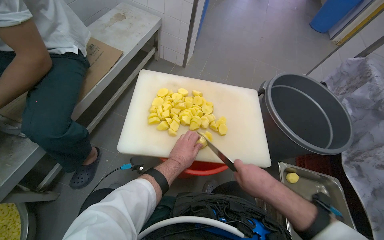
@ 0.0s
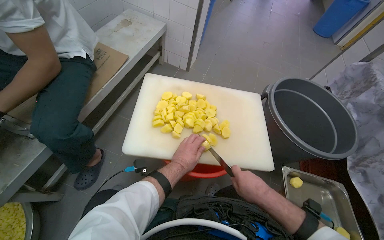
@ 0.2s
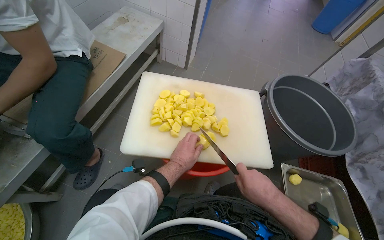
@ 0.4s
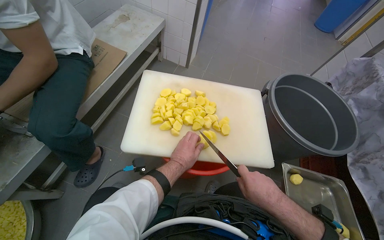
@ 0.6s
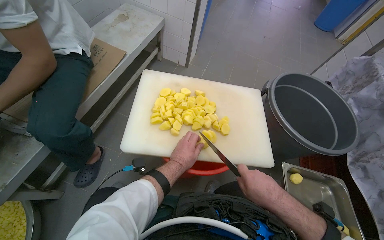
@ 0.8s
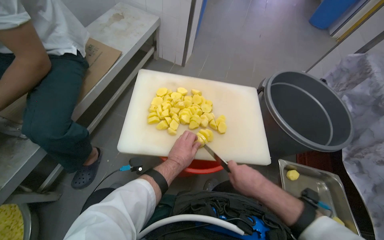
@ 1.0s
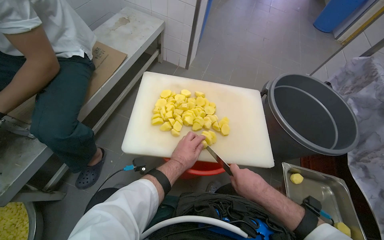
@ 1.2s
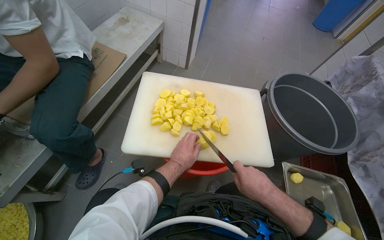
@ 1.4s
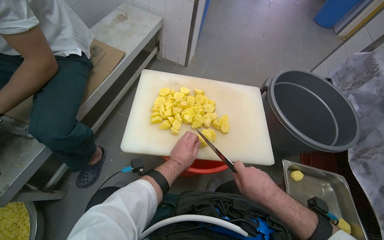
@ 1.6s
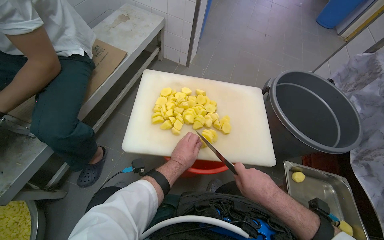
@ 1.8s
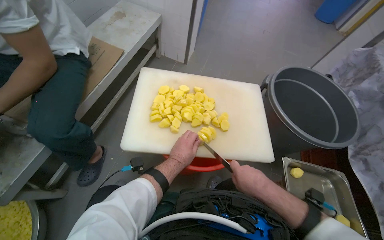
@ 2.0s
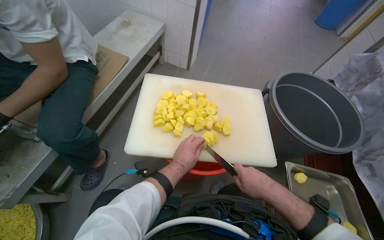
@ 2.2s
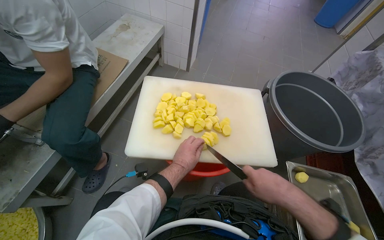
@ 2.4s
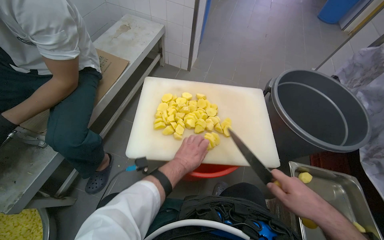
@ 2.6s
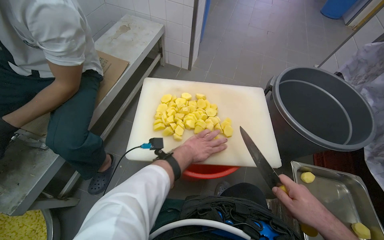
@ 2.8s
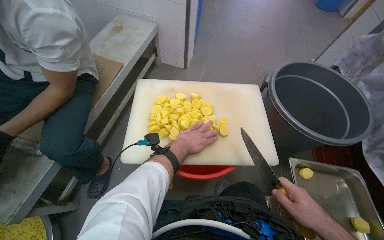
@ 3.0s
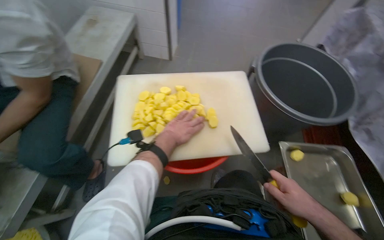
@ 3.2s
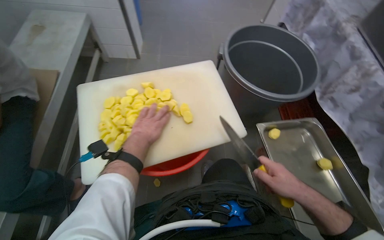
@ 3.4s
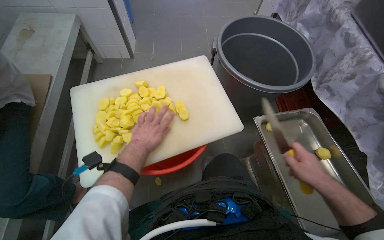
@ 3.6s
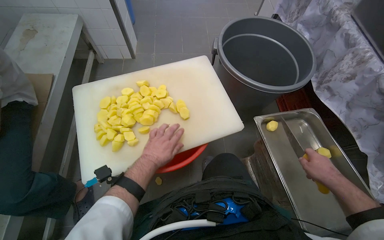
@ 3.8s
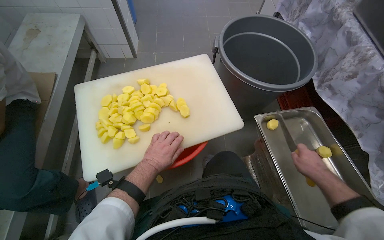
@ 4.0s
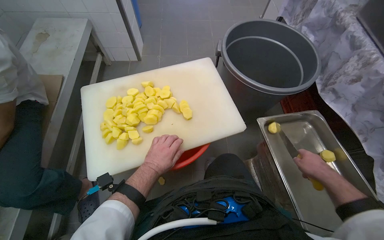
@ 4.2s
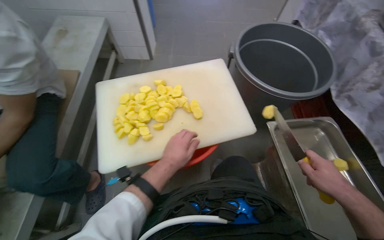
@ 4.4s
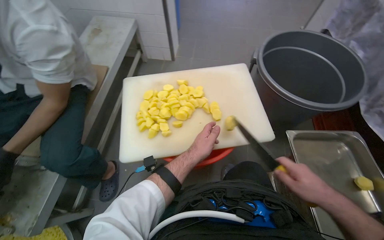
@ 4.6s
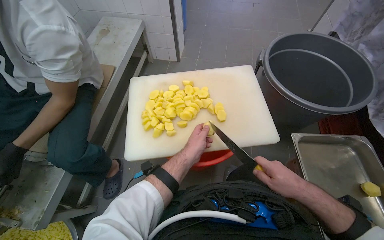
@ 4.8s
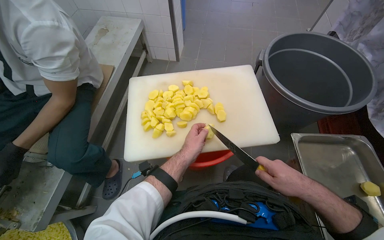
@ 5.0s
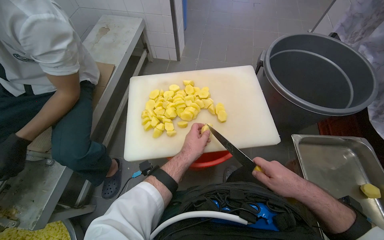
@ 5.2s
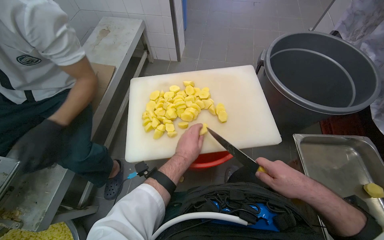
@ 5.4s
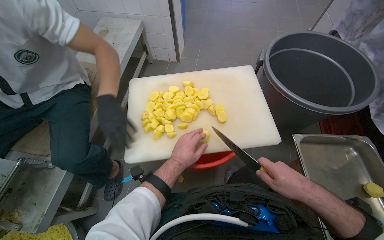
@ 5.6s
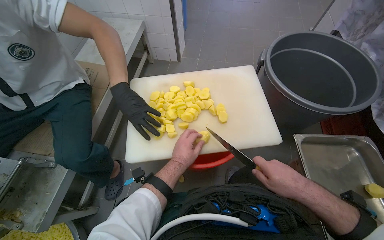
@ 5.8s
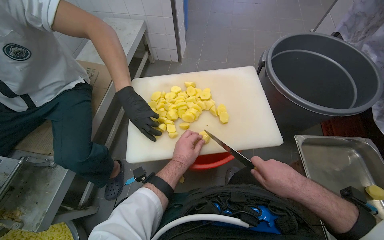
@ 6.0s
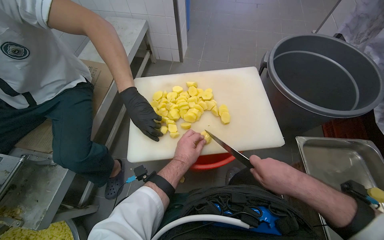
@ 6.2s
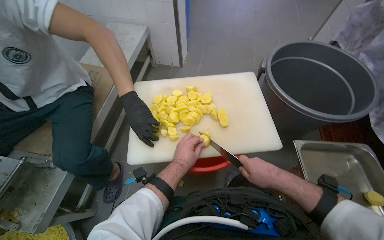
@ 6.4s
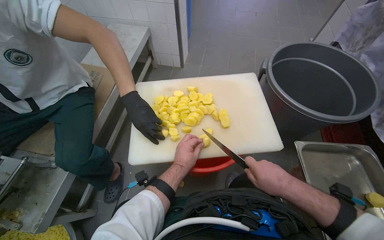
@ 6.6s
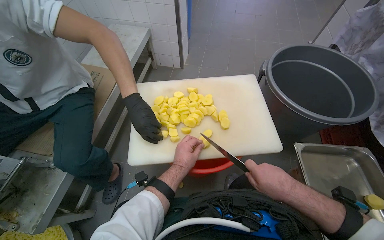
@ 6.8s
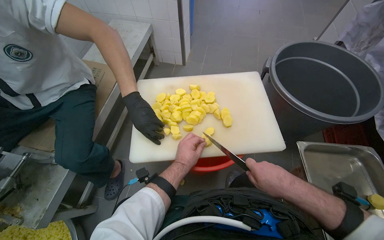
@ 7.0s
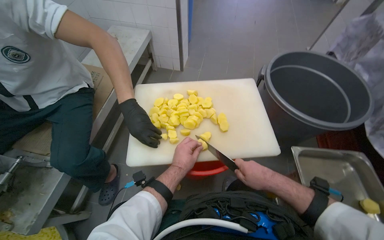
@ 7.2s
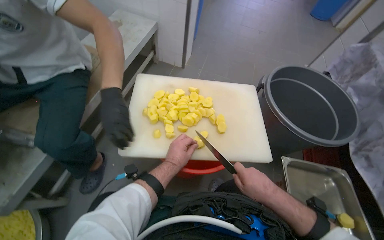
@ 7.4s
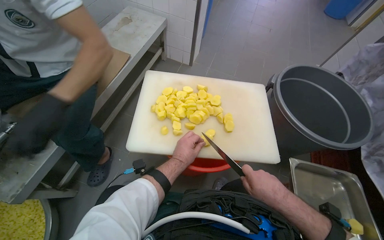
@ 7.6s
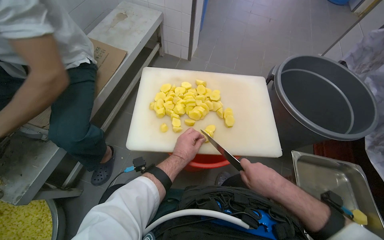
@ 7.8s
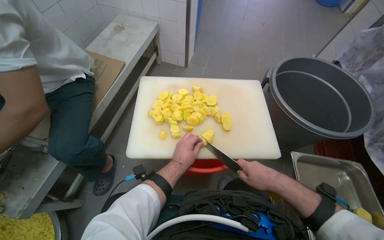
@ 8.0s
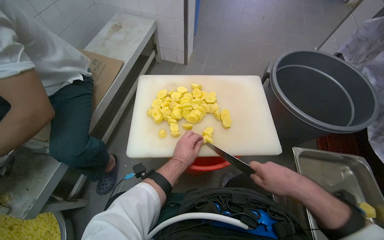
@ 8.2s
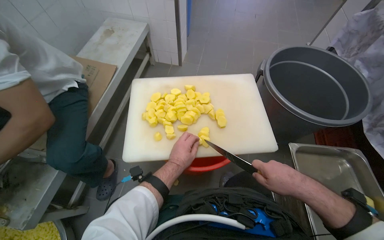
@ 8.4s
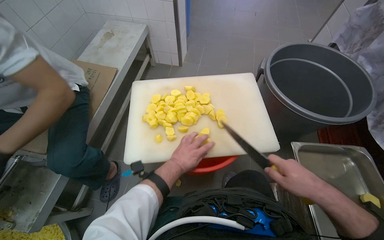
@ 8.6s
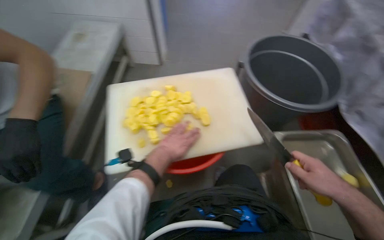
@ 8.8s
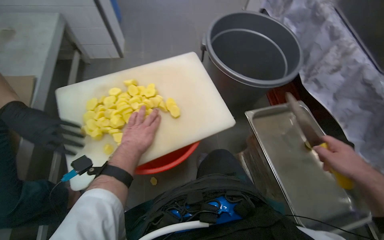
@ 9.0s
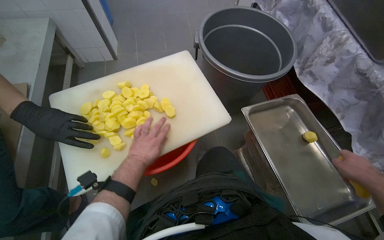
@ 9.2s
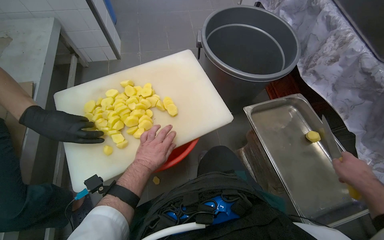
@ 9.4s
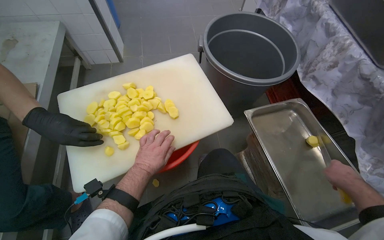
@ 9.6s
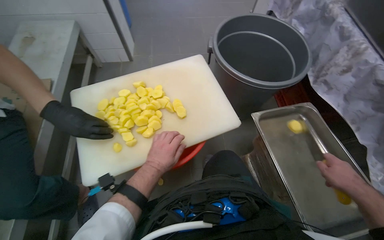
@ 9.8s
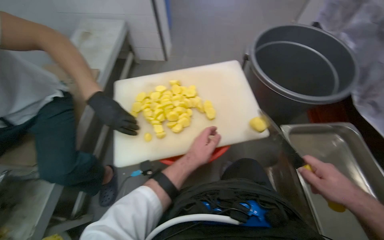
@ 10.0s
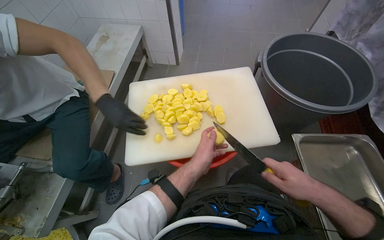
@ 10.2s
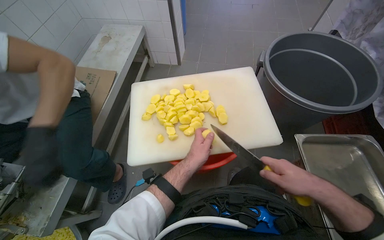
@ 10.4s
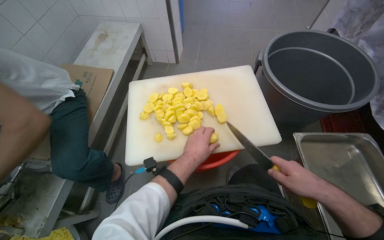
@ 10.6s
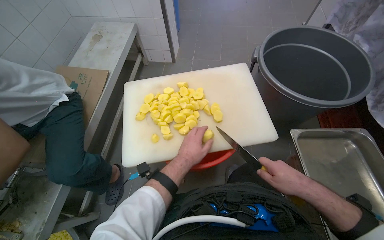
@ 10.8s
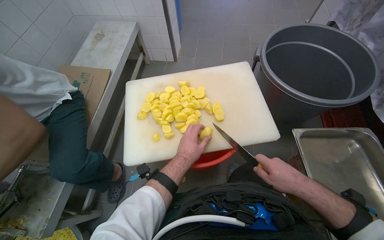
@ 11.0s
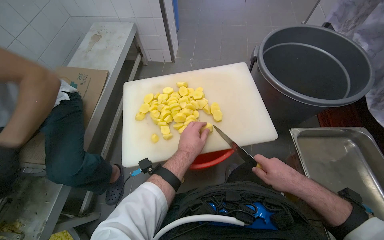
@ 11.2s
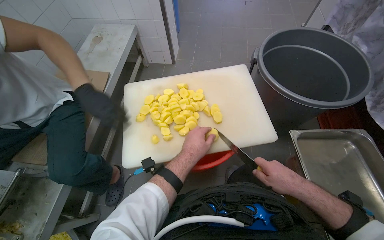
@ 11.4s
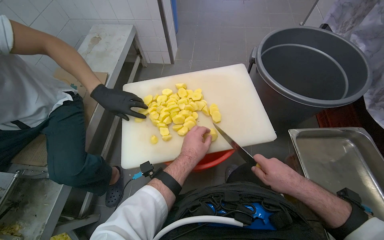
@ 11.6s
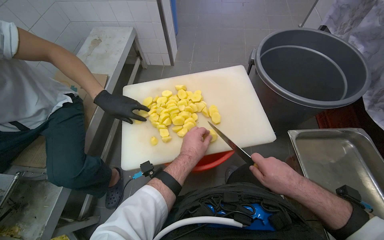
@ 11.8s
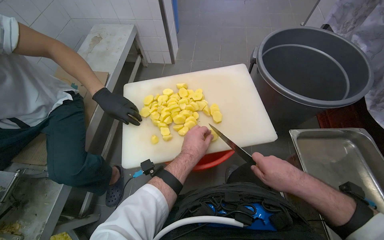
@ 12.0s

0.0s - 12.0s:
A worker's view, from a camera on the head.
Job: preparing food.
The whole recording: Slicing potatoes on cutting board. The worker slices potatoes into smaller pieces on a white cutting board.
0.0s - 1.6s: The hands stay close to where they were, moving slightly.
1.6s - 3.0s: The left hand moves up the picture, about 10 cm. The right hand shifts about 10 cm to the right.
3.0s - 4.4s: The right hand is displaced to the right by about 10 cm.
4.4s - 6.0s: The right hand travels to the left by roughly 20 cm.
6.0s - 7.6s: The hands work in one place, with small movements.
7.6s - 9.0s: The wearer's head swings about 30 degrees to the right. The left hand is displaced up the picture by roughly 10 cm. The right hand moves to the right, roughly 30 cm.
9.0s - 10.4s: The wearer looks about 20 degrees further to the left. The right hand goes some 25 cm to the left.
10.4s - 12.0s: The hands work in one place, with small movements.

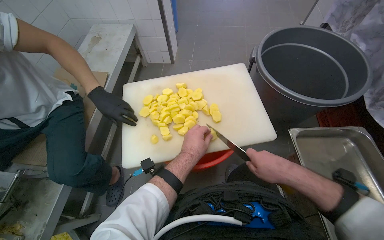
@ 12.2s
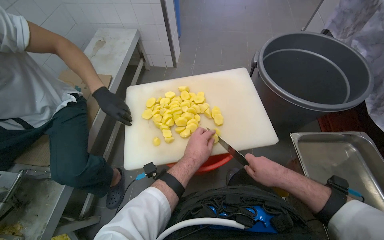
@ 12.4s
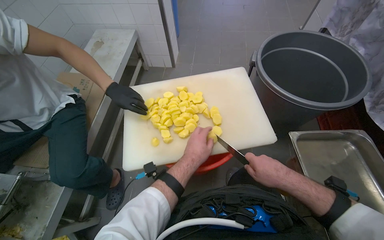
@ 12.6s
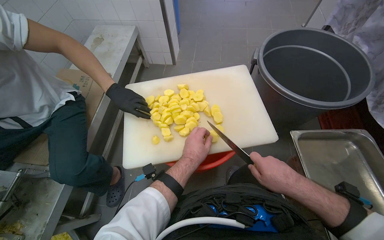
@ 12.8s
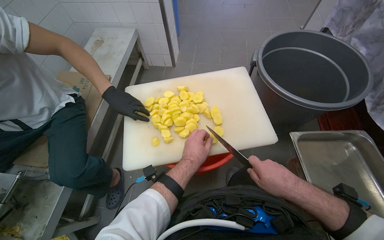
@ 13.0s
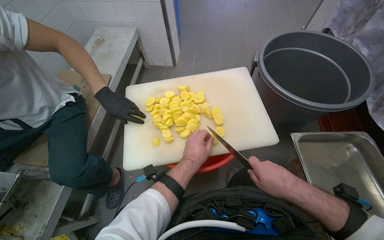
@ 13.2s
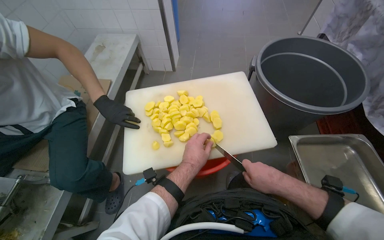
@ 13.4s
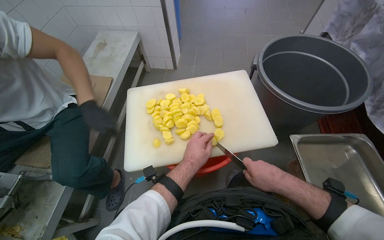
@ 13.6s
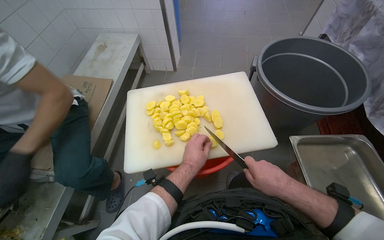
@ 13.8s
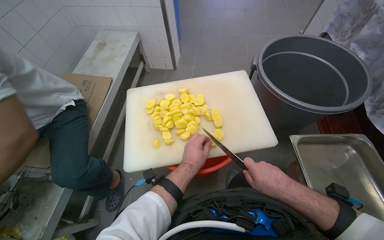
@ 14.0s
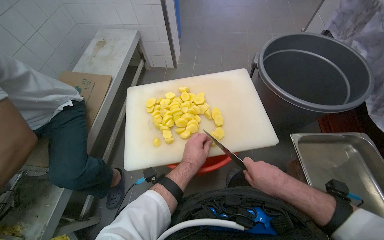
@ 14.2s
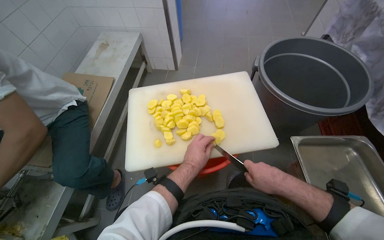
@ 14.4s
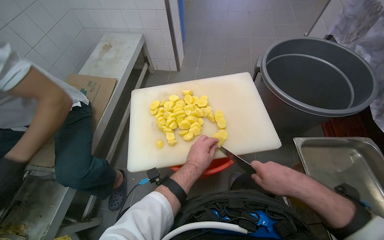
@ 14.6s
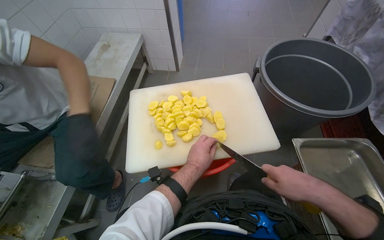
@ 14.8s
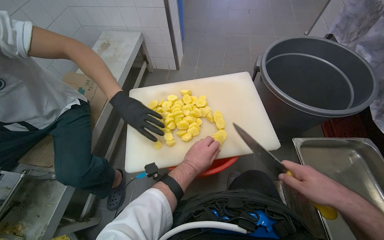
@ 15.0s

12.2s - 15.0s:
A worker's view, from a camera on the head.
Job: preparing food.
The whole recording: Slicing potatoes on cutting board. The worker slices potatoes into smaller pieces on a white cutting board.
12.2s - 13.6s: The hands are busy where they are.
13.6s - 15.0s: The right hand moves to the right, some 10 cm.

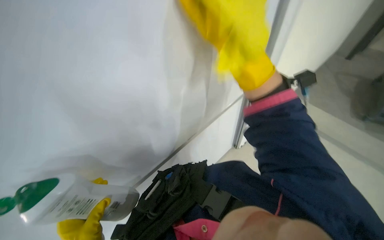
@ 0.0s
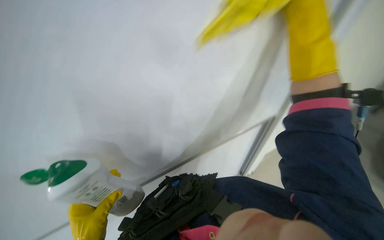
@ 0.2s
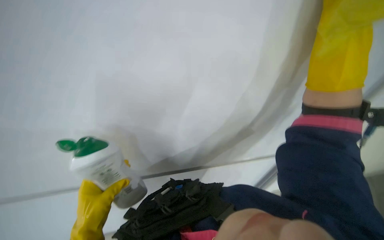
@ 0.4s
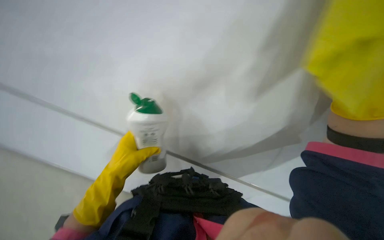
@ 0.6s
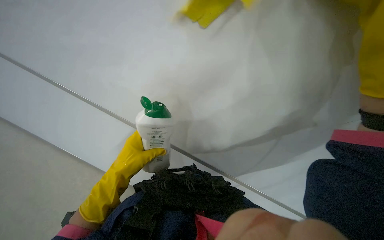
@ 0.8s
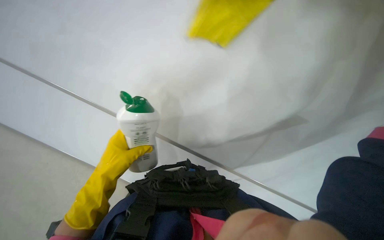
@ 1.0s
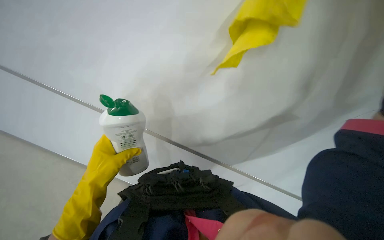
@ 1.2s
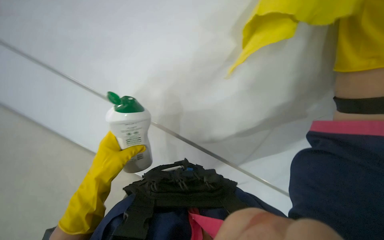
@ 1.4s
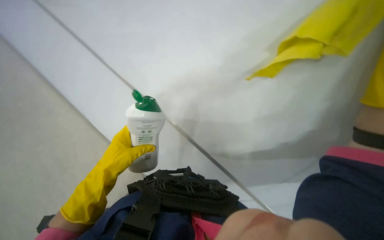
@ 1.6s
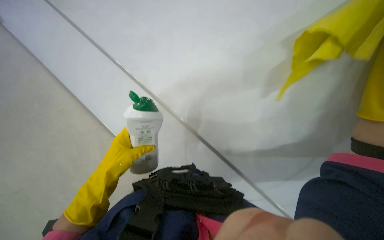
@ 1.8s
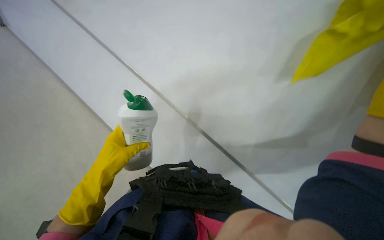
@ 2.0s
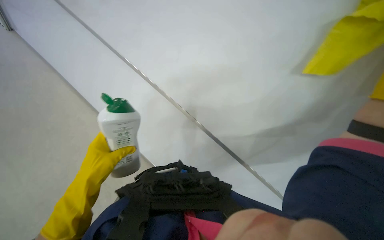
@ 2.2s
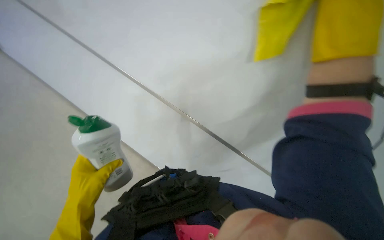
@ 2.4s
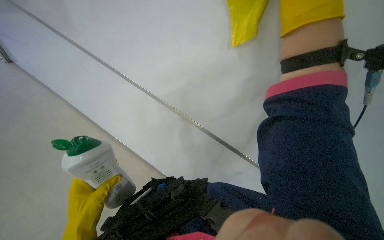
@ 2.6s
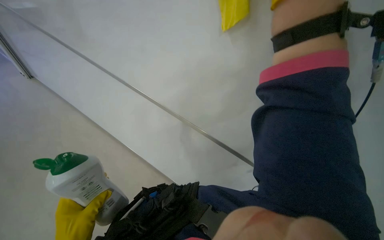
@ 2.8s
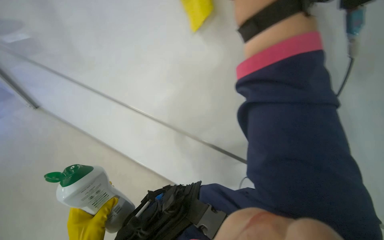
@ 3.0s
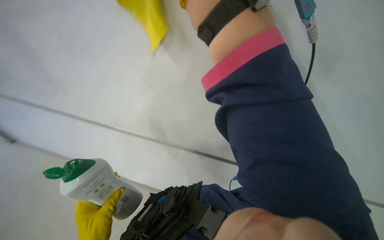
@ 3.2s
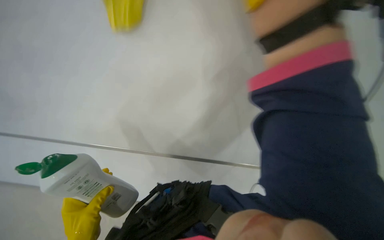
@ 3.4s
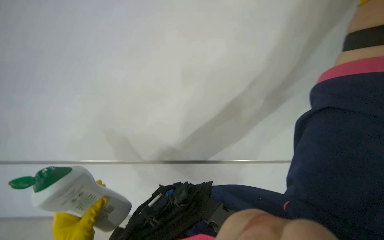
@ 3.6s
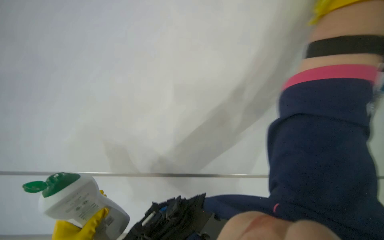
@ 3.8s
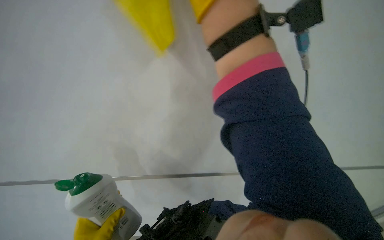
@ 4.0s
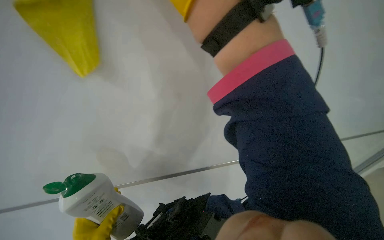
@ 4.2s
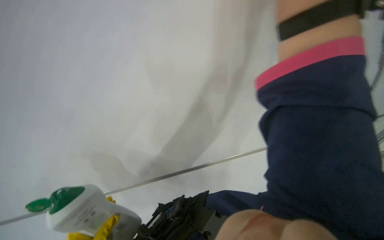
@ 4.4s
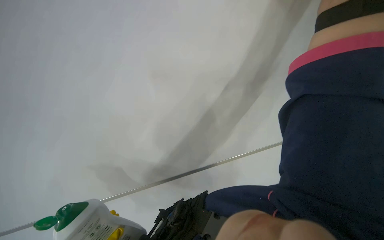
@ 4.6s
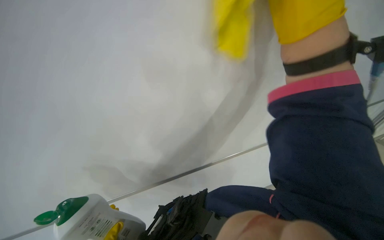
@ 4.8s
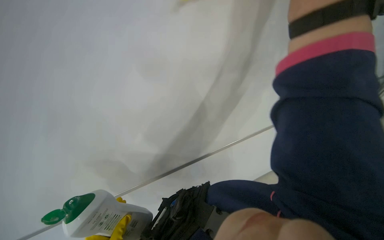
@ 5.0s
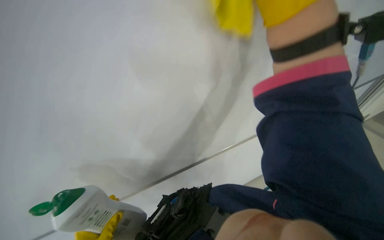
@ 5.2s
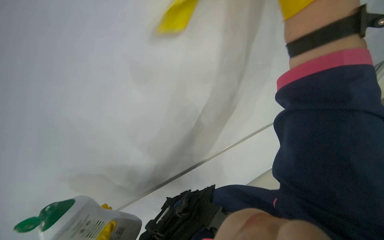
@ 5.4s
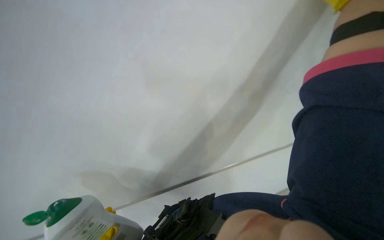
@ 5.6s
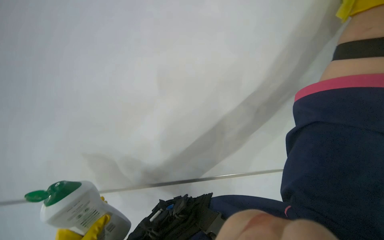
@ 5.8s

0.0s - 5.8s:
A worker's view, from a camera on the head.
Job: wiping surfaces.
The whole recording: Wiping whiteboard. The worker wipes the white board with a yellow cleaning cloth.
0.0s - 1.4s: The wearer's head swings roughly 35 degrees to the left. The view tips upward by roughly 15 degrees.
1.4s - 2.8s: The scene rotates counterclockwise by approximately 25 degrees.
2.8s - 4.4s: The wearer looks some 10 degrees further upward.
